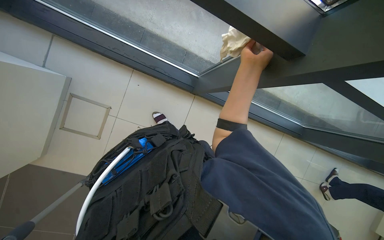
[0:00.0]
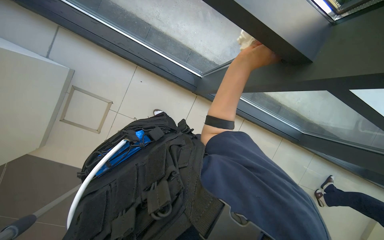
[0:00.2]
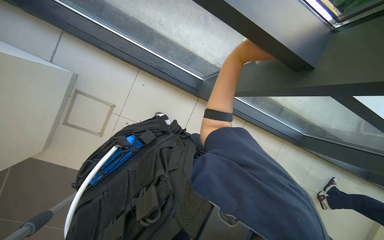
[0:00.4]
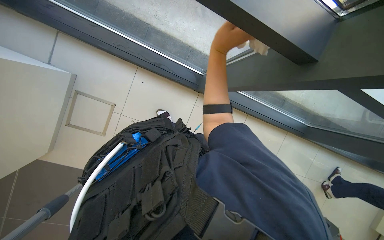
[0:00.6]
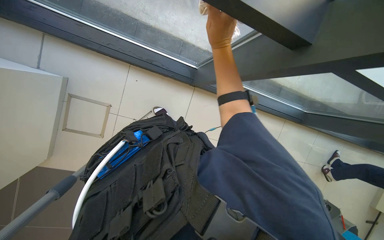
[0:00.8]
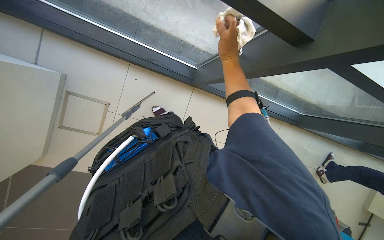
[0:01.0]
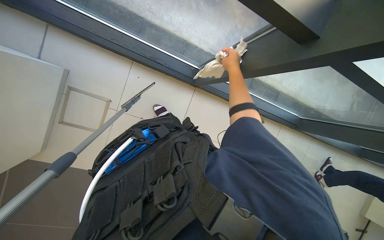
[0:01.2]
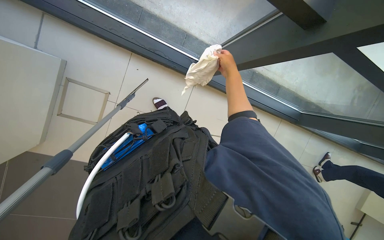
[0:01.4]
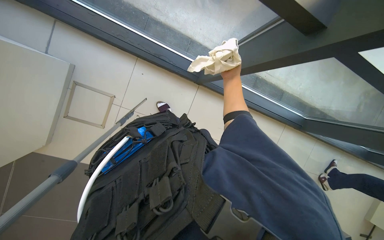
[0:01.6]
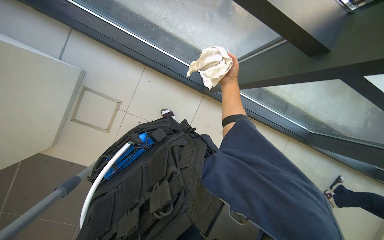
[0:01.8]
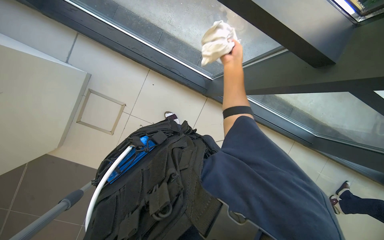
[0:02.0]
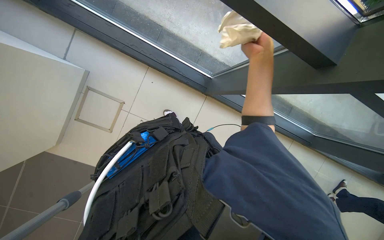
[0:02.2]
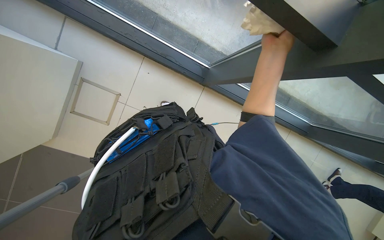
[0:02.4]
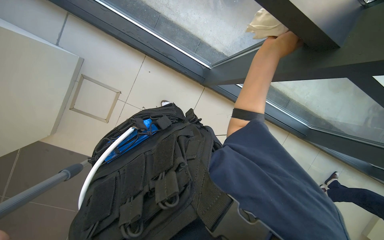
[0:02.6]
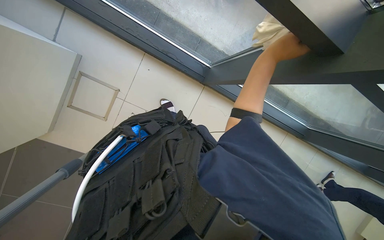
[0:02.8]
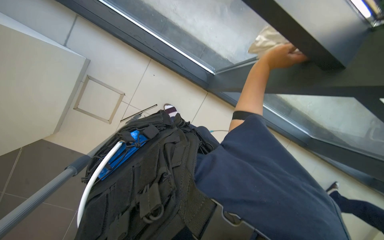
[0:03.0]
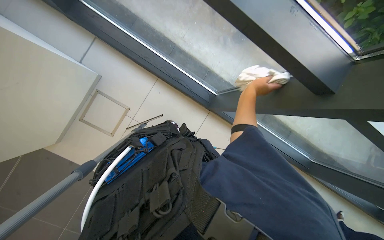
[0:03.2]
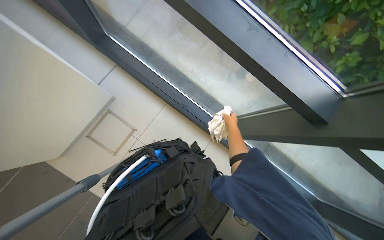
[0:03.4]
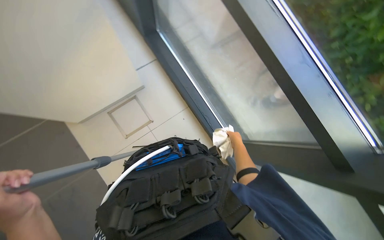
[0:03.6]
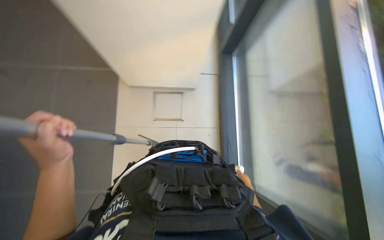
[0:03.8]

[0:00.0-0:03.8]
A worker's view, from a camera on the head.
Job: cleaning windows.
The whole recording: Cleaning glass panels and frames. The worker cleans the glass panels with a squeegee and wipes the window frames with a cloth.
0:00.0 to 0:01.2: The right hand goes roughly 10 cm farther from the camera.
0:01.2 to 0:02.6: The right hand shifts approximately 15 cm nearer to the camera.
0:02.6 to 0:03.8: The camera pitches upward, by roughly 30 degrees. The scene rotates clockwise by roughly 45 degrees.

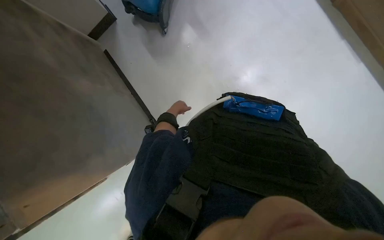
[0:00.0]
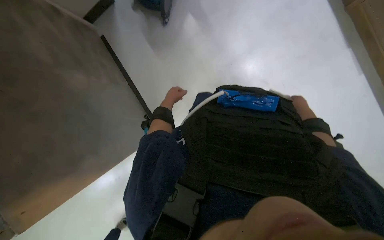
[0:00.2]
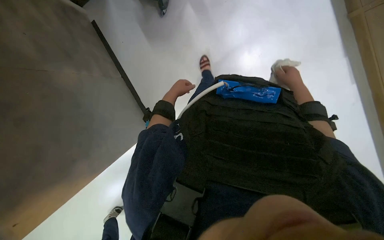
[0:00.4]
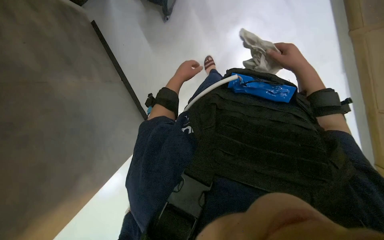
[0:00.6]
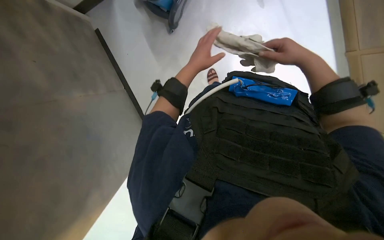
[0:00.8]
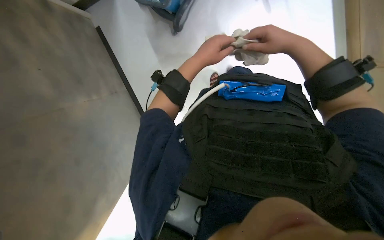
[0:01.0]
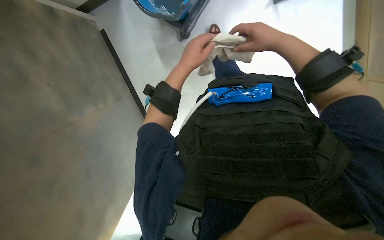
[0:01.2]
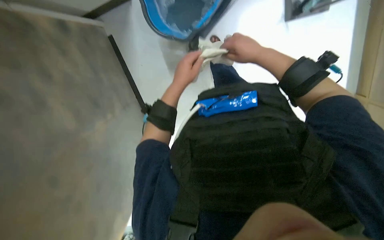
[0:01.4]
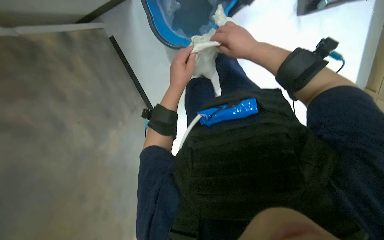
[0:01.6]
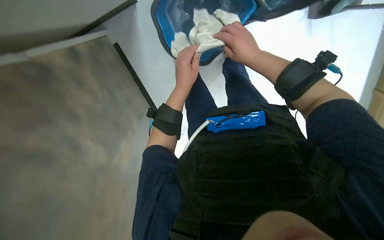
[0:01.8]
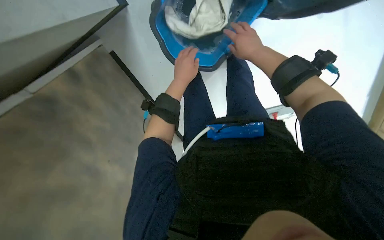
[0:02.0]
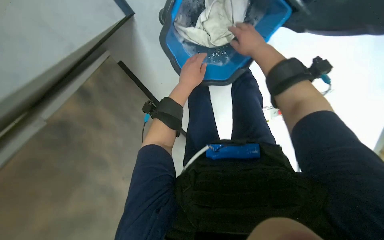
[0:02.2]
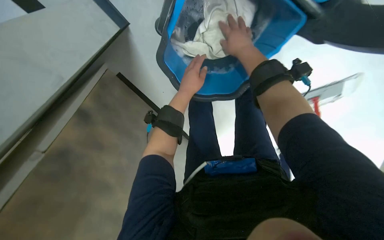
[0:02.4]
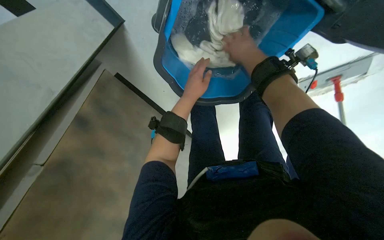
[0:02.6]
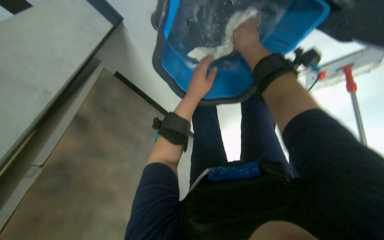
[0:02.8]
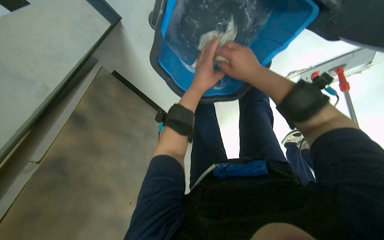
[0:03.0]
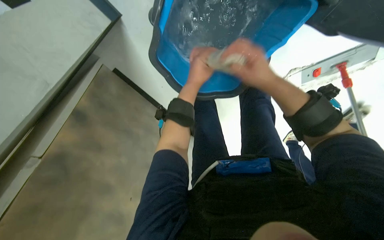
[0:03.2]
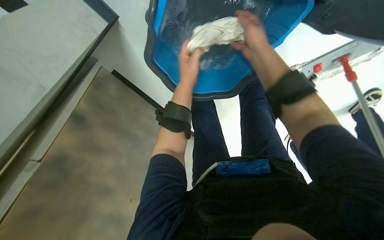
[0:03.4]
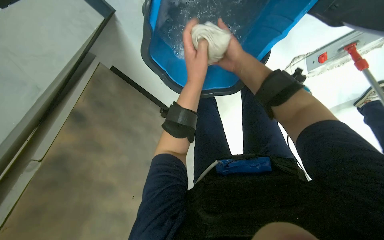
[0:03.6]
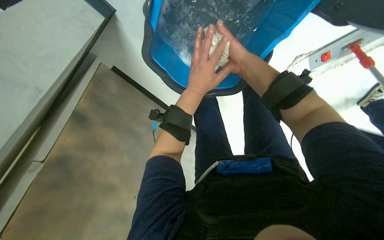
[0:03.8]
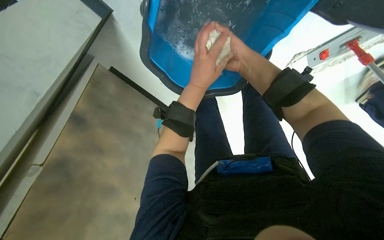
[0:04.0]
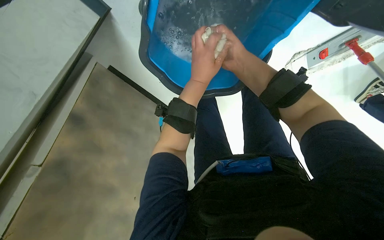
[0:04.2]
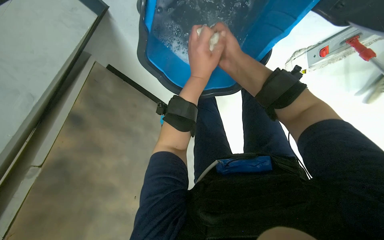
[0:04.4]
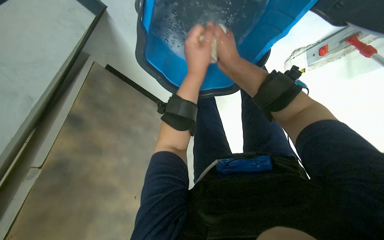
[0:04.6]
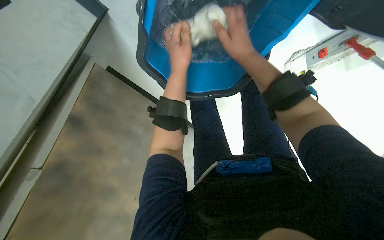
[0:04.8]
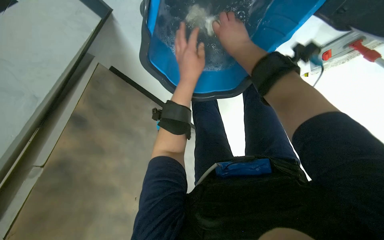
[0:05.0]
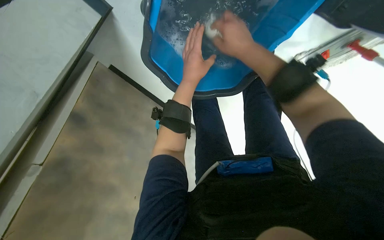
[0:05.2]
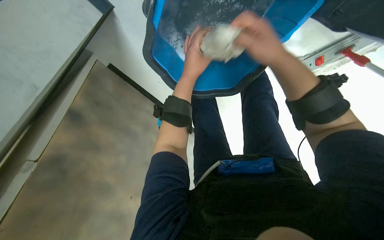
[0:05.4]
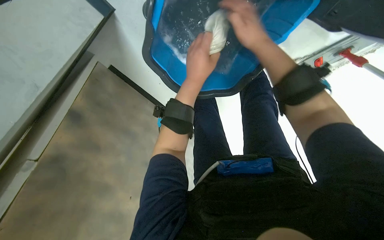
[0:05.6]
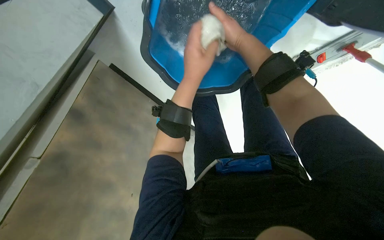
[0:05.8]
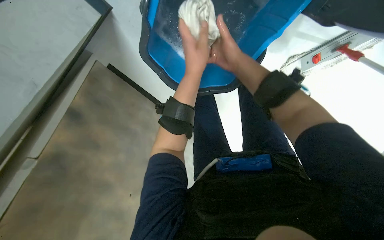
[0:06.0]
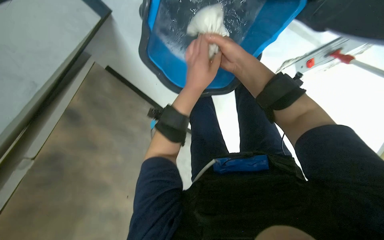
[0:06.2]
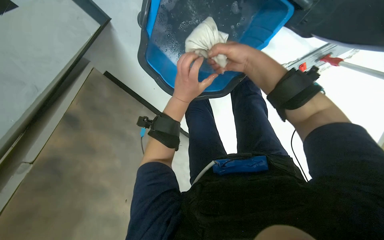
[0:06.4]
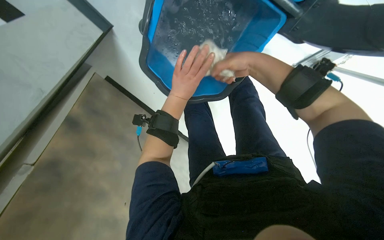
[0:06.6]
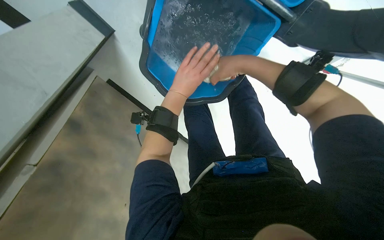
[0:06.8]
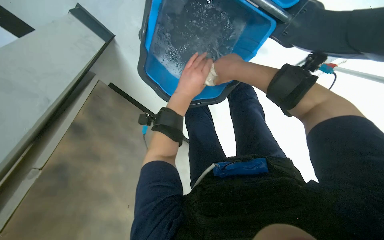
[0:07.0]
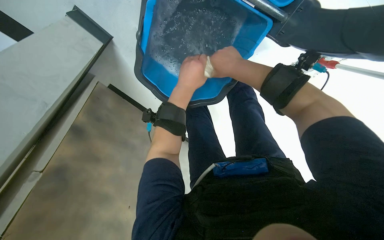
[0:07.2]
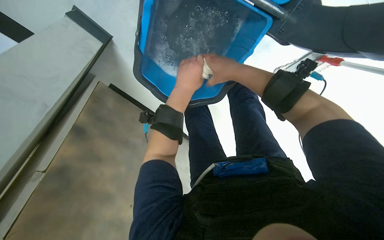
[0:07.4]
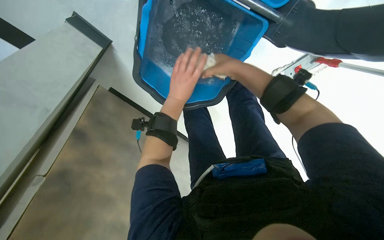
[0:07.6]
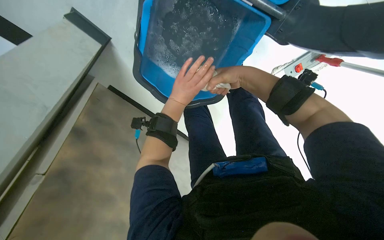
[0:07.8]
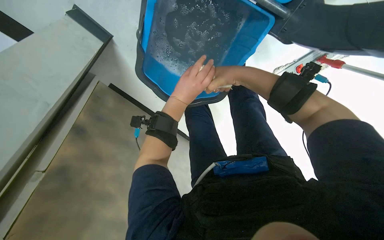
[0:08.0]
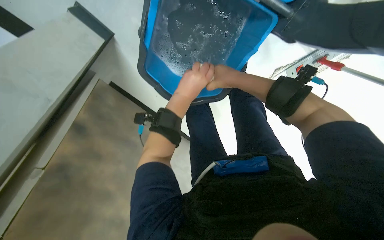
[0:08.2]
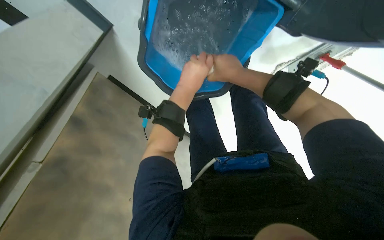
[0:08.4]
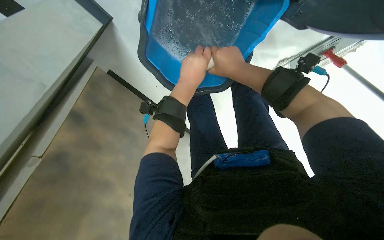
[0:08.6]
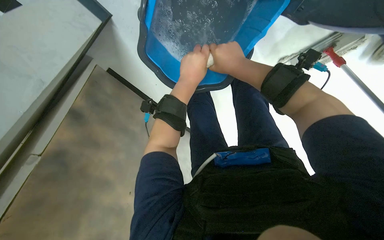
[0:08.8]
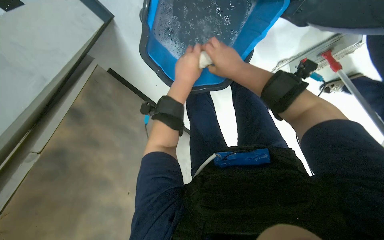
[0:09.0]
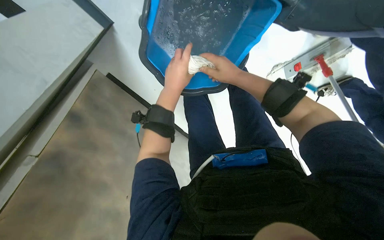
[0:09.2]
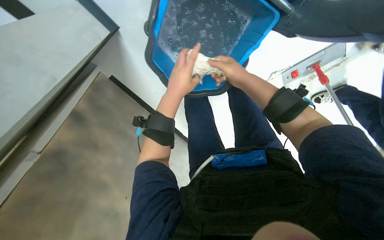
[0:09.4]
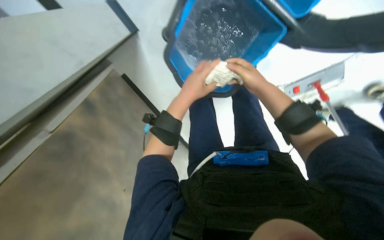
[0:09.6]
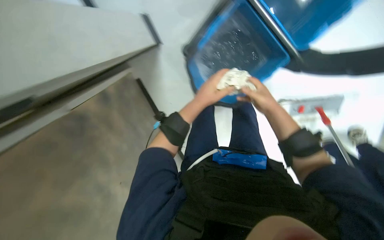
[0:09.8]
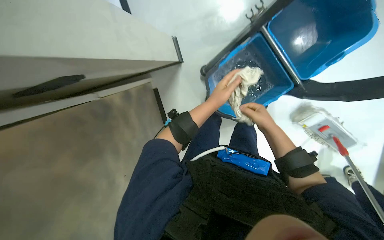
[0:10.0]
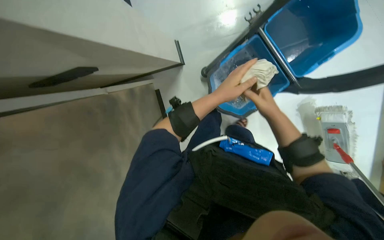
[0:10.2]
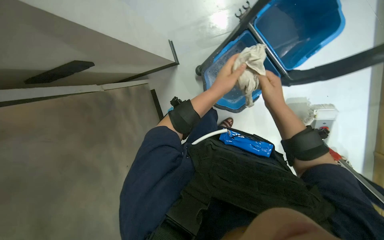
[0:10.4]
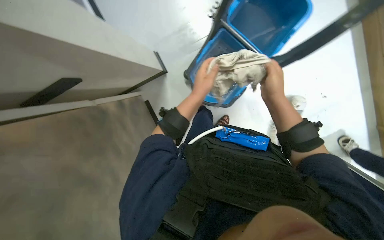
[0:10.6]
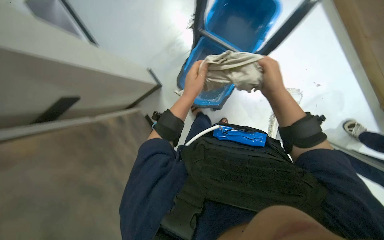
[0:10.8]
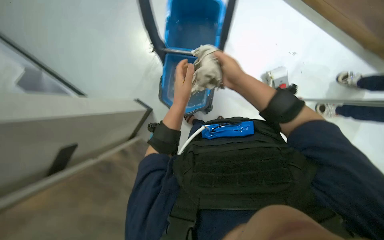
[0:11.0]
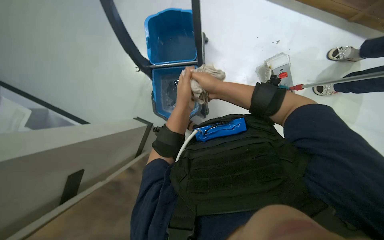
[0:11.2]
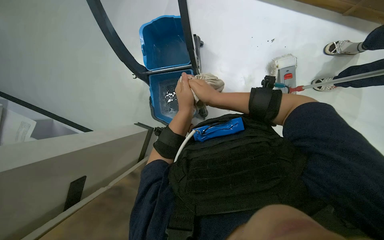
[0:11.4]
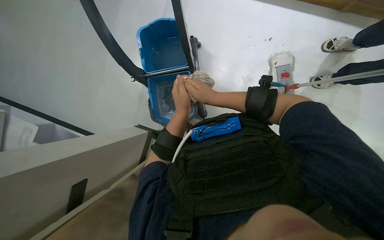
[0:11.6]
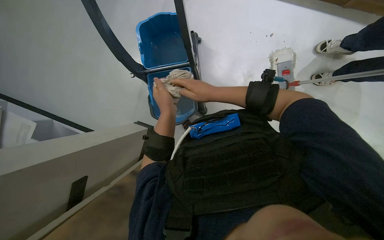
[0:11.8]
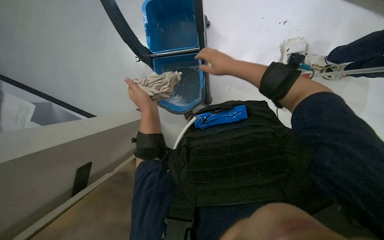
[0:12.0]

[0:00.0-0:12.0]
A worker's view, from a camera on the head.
Job: wiping surfaces.
The whole recording: Wiping display model and surface. The worker washes a cloth in a bucket and then uses it to wipe the display model and surrounding surface.
0:00.0 to 0:01.6: The left hand goes about 30 cm nearer to the camera and to the right.
0:03.0 to 0:04.4: The hands make small movements and keep their place.
0:06.0 to 0:09.0: The hands make small movements and keep their place.
0:09.0 to 0:10.4: The view tips upward by about 20 degrees. The right hand heads down the picture, covering some 10 cm.
0:10.4 to 0:12.0: The scene turns about 50 degrees counterclockwise in the picture.

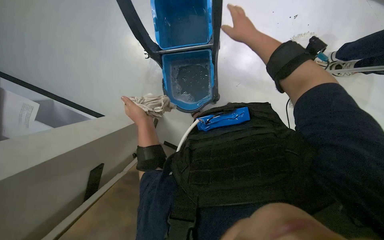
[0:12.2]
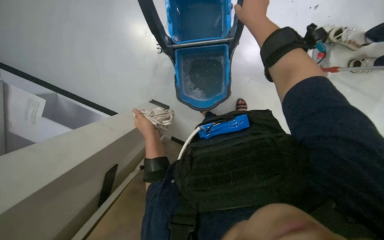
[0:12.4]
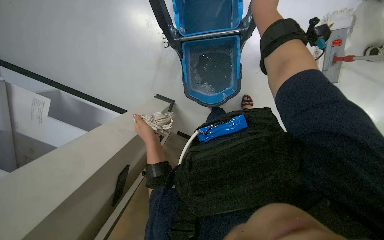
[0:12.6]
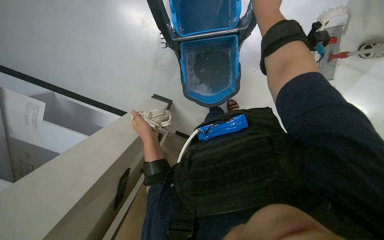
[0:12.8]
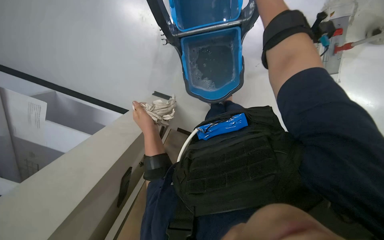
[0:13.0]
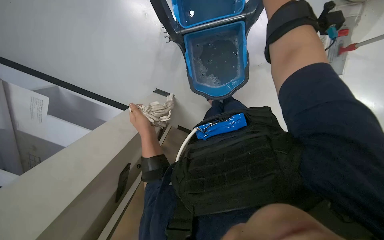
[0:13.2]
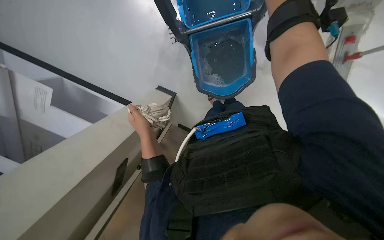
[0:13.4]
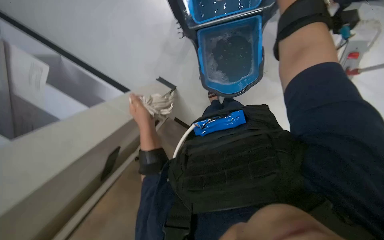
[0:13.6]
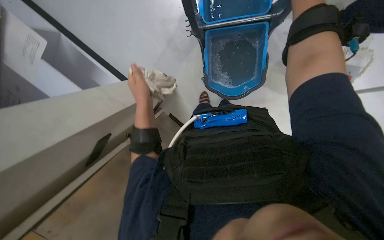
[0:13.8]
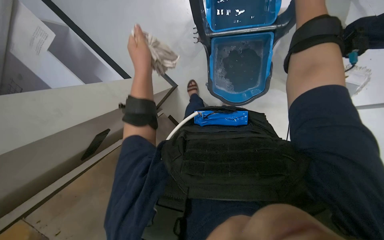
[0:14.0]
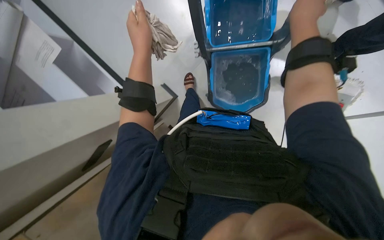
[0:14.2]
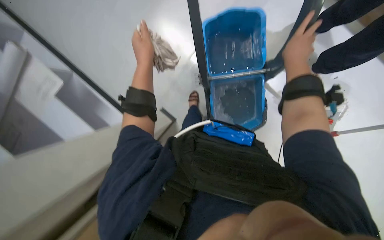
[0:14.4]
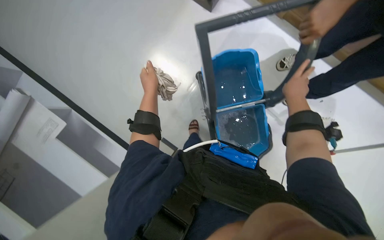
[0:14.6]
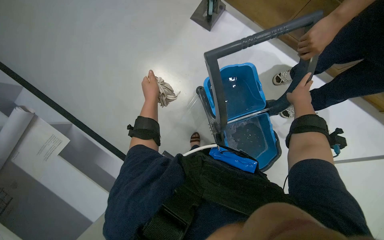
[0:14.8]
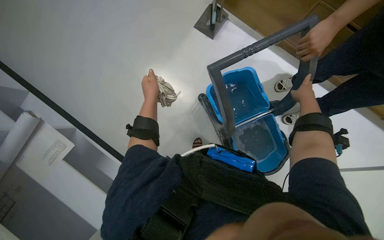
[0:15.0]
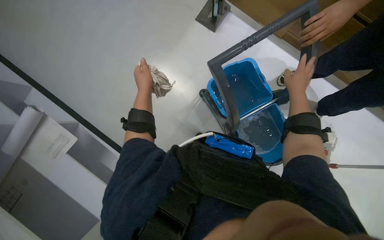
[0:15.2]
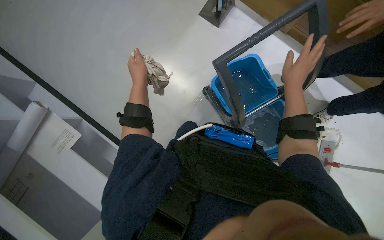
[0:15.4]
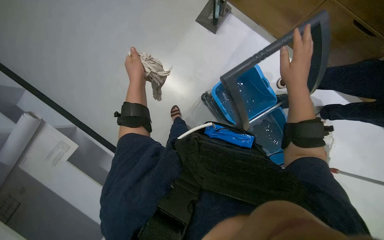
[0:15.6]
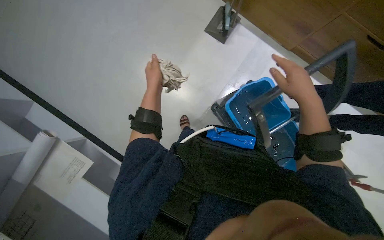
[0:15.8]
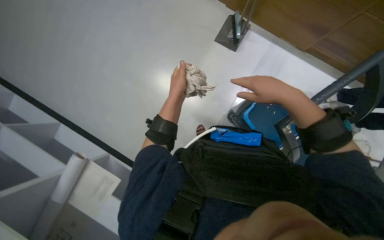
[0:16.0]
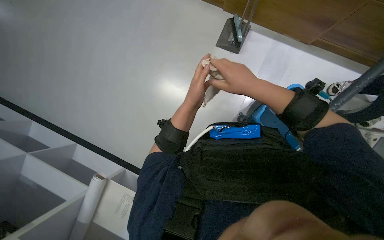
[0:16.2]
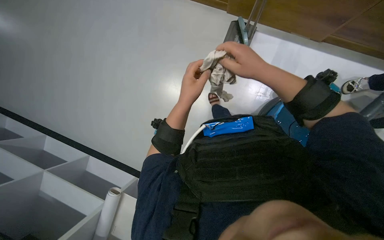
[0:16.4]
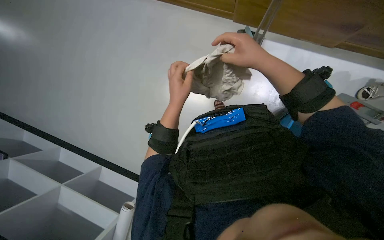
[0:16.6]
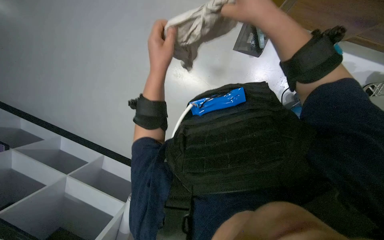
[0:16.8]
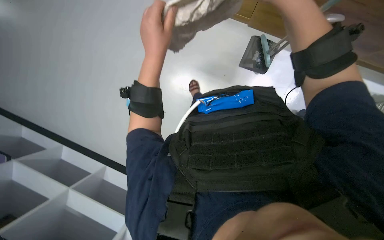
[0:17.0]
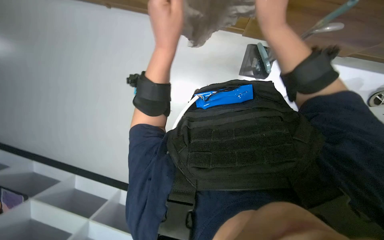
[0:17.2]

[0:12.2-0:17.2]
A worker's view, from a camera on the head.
Job: wiping surfaces.
The whole recording: Wiping display model and surface. The worker washes a cloth in a bucket and then uses it to wipe the display model and surrounding surface.
0:13.8 to 0:15.6: The wearer looks some 30 degrees further upward.
0:15.6 to 0:17.2: The view swings approximately 15 degrees to the left. The left hand shifts some 15 cm nearer to the camera, while the right hand is displaced to the left and up the picture by some 30 cm.
